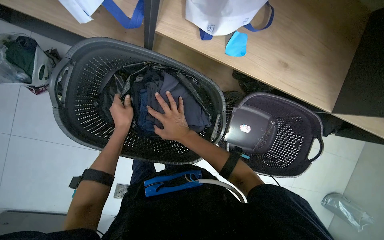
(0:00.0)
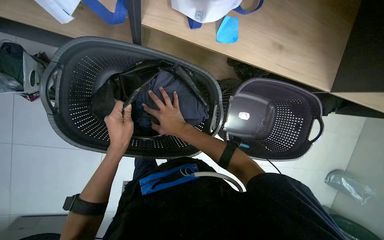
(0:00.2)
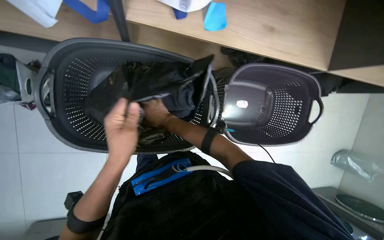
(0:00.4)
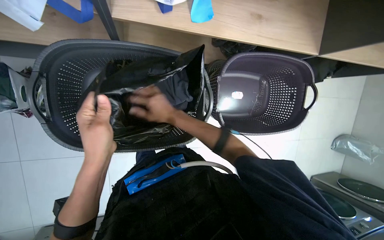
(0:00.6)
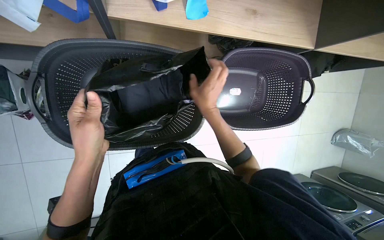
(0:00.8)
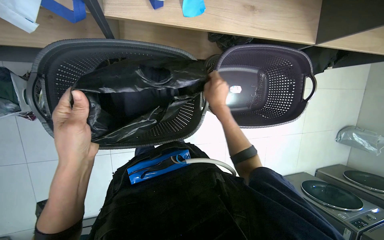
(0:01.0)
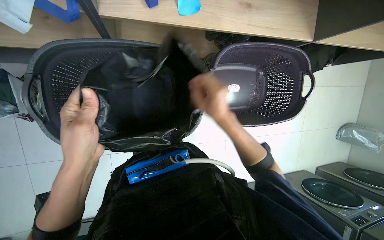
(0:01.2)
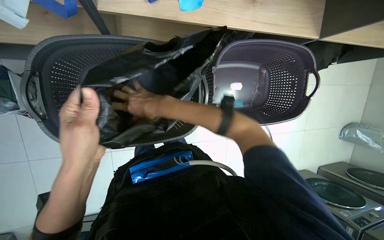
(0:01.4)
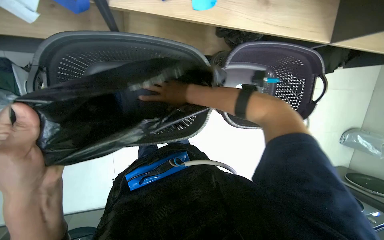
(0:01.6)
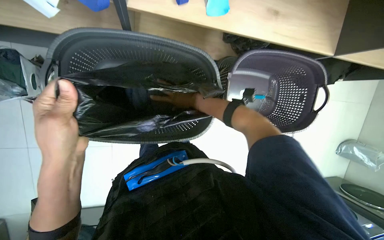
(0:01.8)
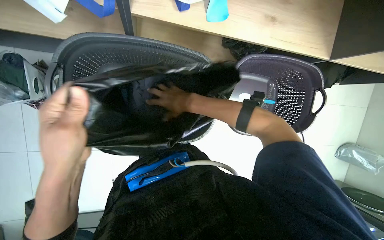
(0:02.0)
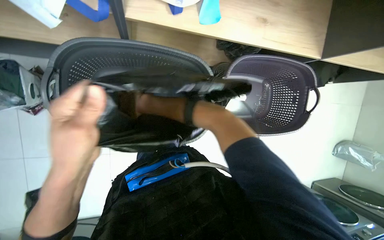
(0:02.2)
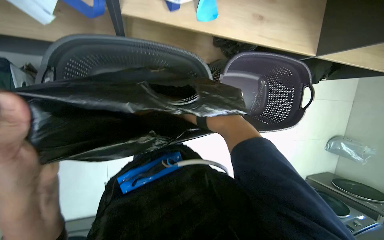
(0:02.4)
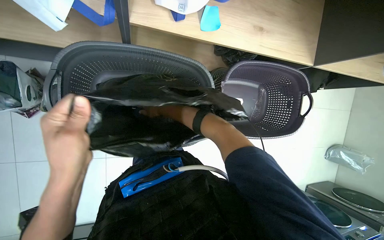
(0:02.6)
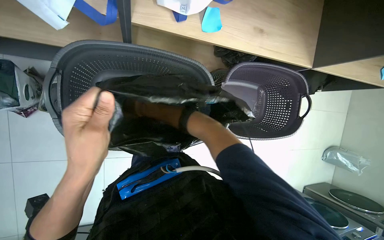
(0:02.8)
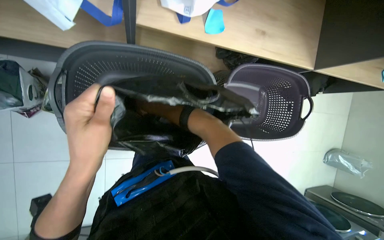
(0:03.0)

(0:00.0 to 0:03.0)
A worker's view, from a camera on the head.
Job: managing laundry.
The whole recording: Organizing clothes into bag and shelf. The worker transfers clothes between a black bag, a laundry basket, and a shelf.
0:00.0 - 0:01.6: The right hand travels to the right and back again, some 15 cm each way; the left hand travels nearer to the camera by roughly 25 cm.
0:01.6 - 0:03.0: The right hand heads to the left, covering approximately 10 cm.

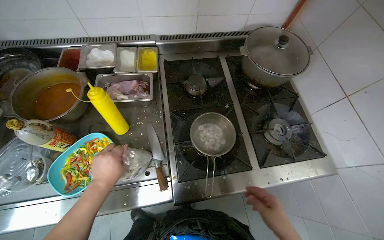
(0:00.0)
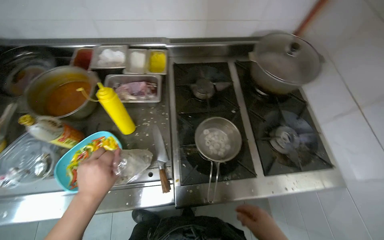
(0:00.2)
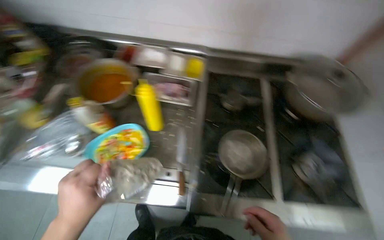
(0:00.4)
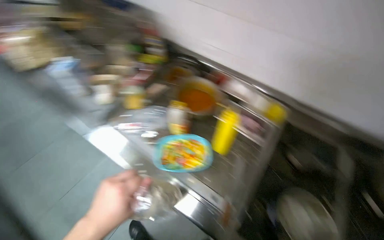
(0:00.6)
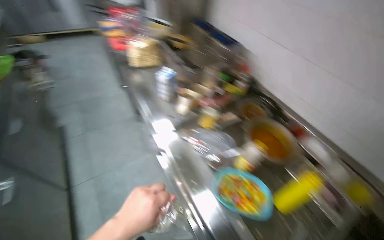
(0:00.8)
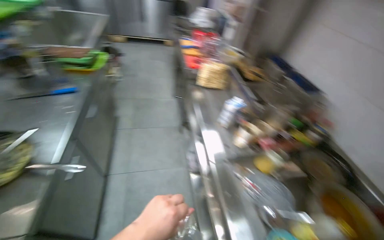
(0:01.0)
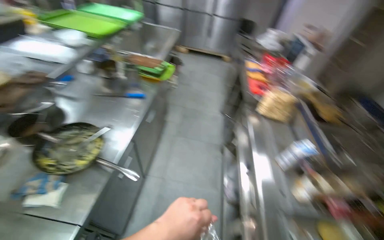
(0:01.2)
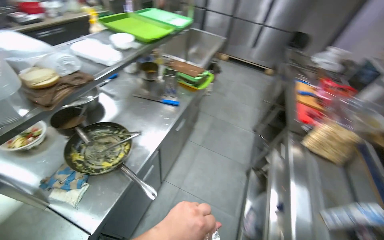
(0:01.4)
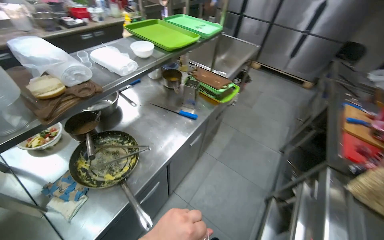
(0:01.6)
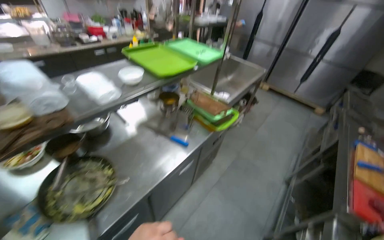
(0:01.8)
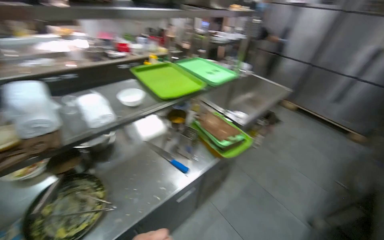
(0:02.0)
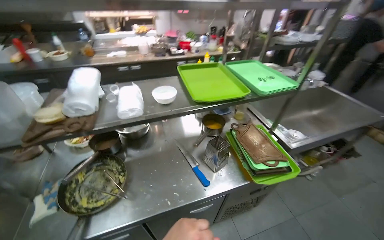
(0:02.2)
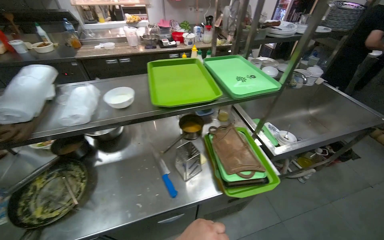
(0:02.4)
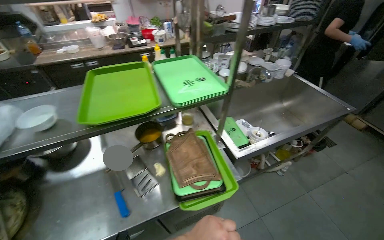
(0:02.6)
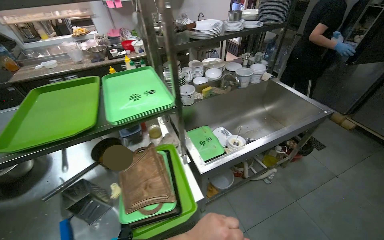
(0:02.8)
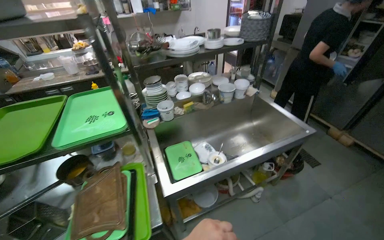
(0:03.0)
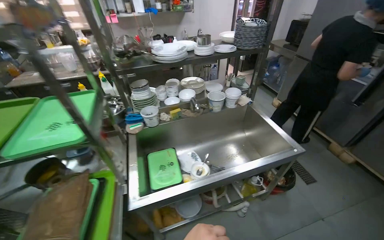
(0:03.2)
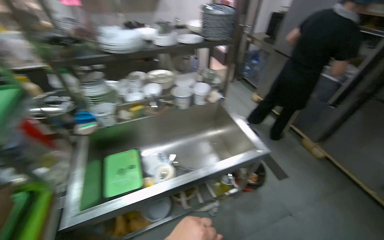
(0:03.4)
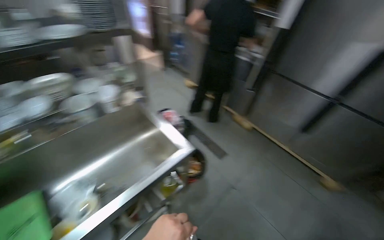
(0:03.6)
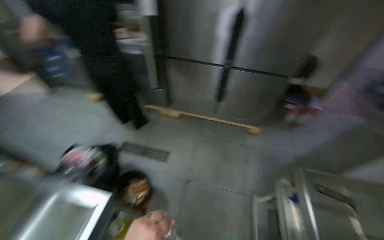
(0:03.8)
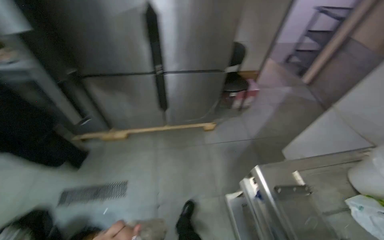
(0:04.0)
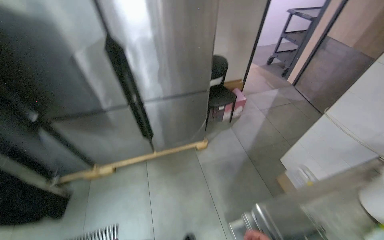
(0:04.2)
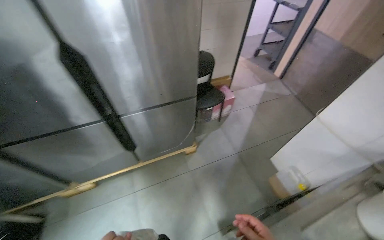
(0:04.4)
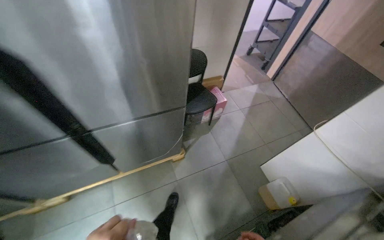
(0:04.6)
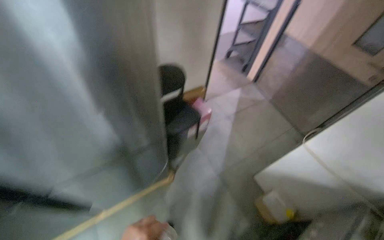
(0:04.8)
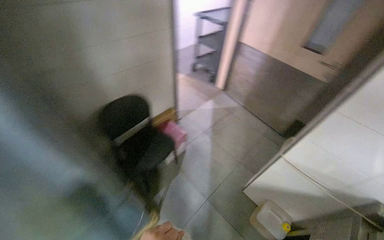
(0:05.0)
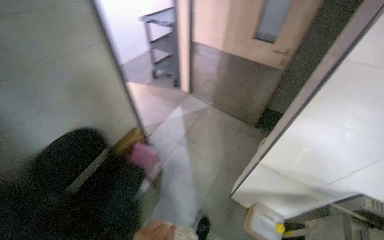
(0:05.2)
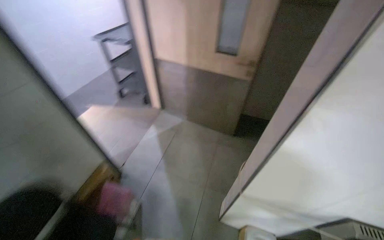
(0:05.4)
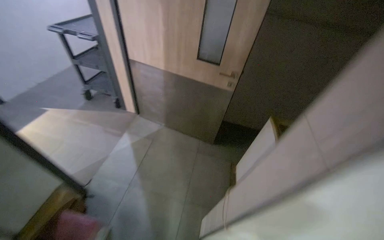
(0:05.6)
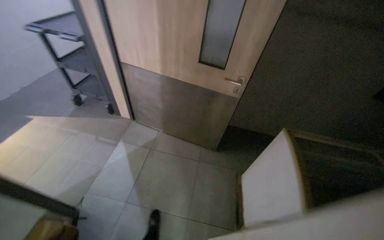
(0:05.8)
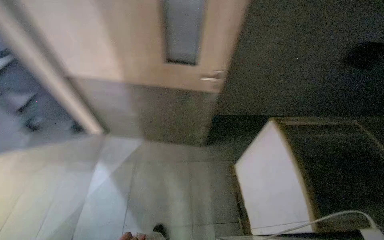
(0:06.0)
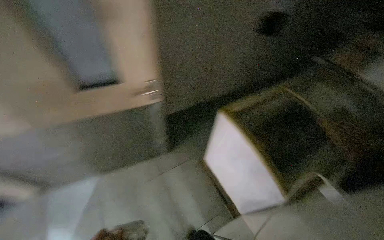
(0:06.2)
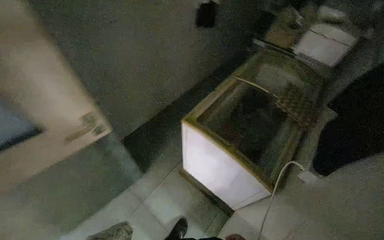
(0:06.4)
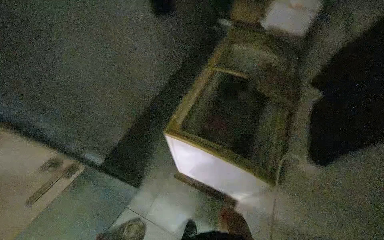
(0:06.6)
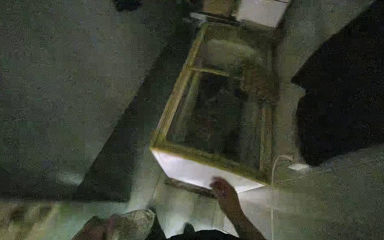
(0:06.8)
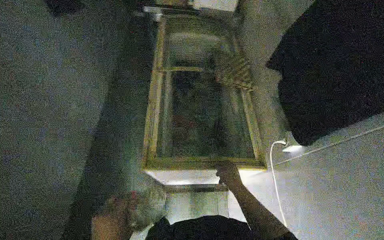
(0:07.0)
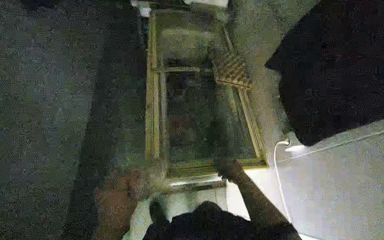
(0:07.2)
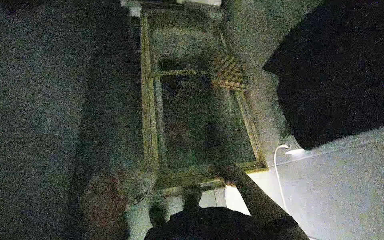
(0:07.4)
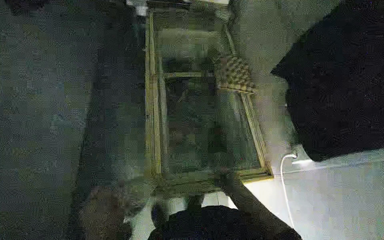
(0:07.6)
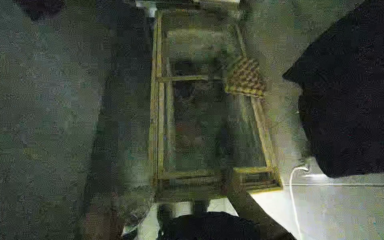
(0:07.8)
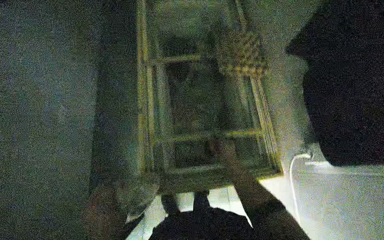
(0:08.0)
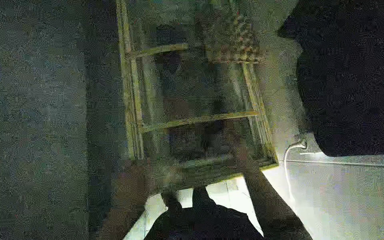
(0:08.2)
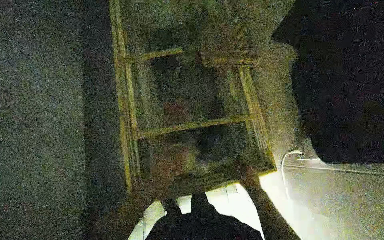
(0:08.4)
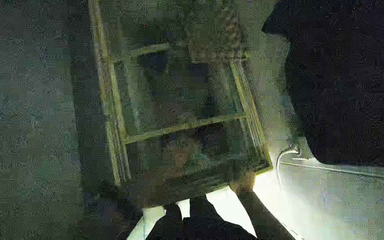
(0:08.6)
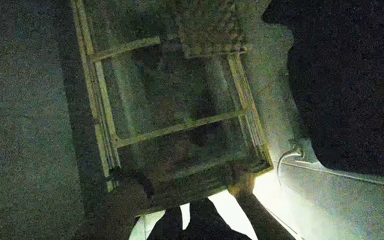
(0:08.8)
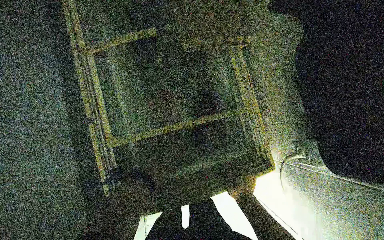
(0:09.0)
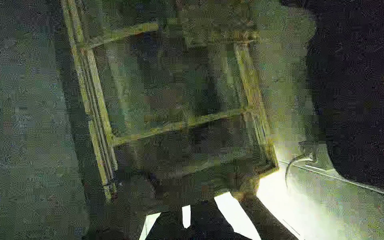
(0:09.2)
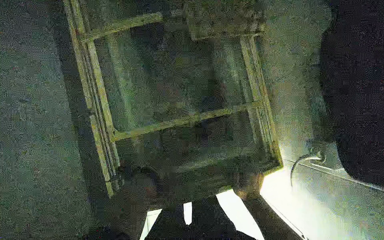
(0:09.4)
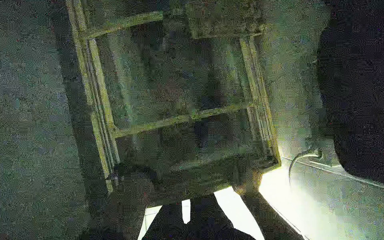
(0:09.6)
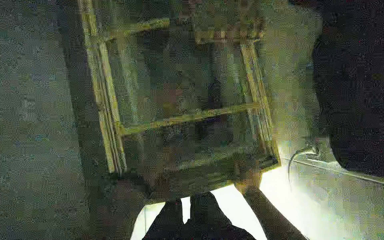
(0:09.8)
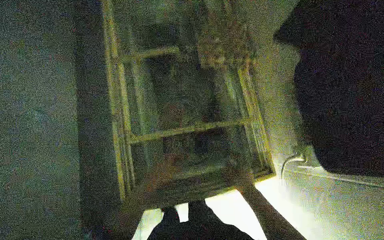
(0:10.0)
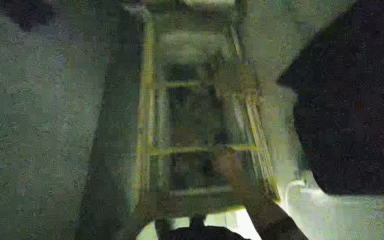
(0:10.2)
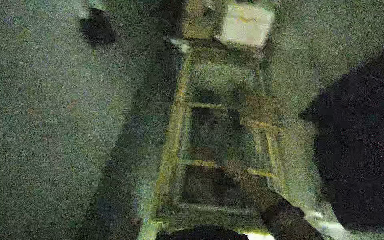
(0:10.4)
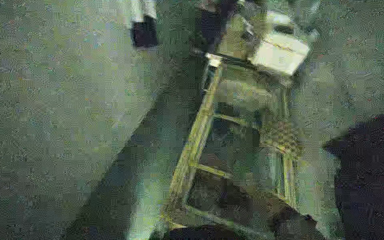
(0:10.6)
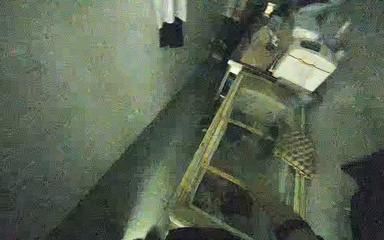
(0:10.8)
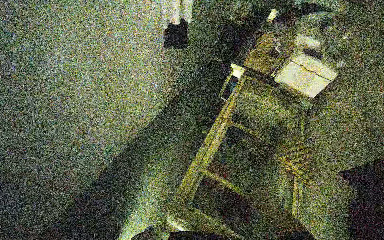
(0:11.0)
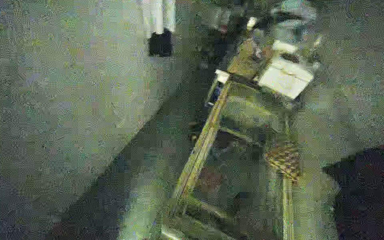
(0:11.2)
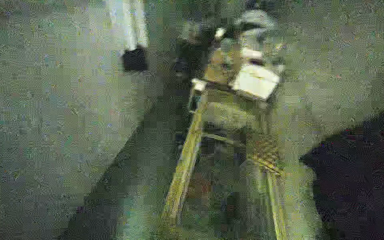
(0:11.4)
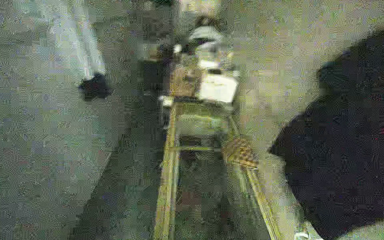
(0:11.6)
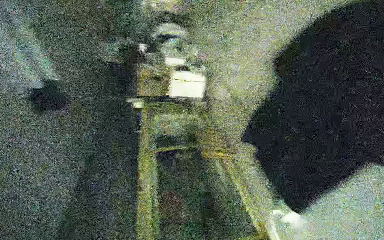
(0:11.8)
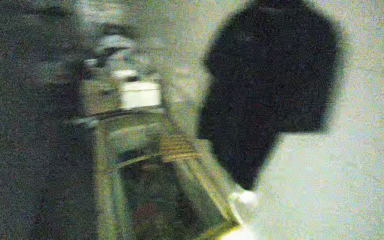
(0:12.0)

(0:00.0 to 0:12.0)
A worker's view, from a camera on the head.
Job: preparing food.
The whole recording: Storing Dumplings in the Refrigerator. The worker picks up a package of dumplings, carries it to the refrigerator, and places it inside.
0:00.0 - 0:01.6: The wearer moves roughly 1 m. The head turns to the left by some 135 degrees. The view tips upward by about 30 degrees.
0:01.6 - 0:03.0: The camera is carried some 1.5 m. The head rotates about 35 degrees to the left.
0:03.0 - 0:04.4: The camera is carried roughly 1.5 m. The head turns to the right by some 90 degrees. The view tilts about 15 degrees downward.
0:04.4 - 0:06.0: The camera travels roughly 1.5 m. The wearer's head swings approximately 70 degrees to the right.
0:06.0 - 0:07.6: The head travels some 60 cm. The head rotates approximately 65 degrees to the right. The camera pitches downward, by approximately 15 degrees.
0:07.6 - 0:09.0: The view tilts approximately 20 degrees downward. The right hand moves roughly 5 cm up the picture and comes back.
0:09.0 - 0:10.4: The wearer looks approximately 25 degrees further upward.
0:10.4 - 0:12.0: The head rotates approximately 45 degrees to the right. The view tilts approximately 15 degrees upward.

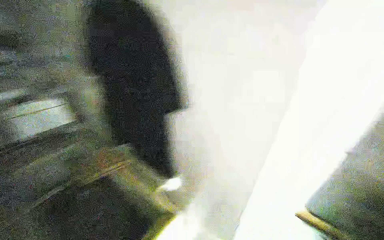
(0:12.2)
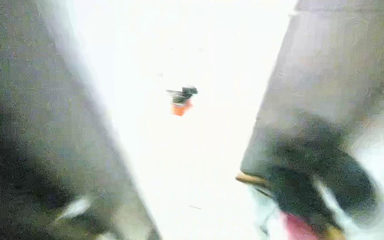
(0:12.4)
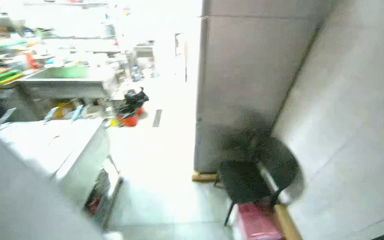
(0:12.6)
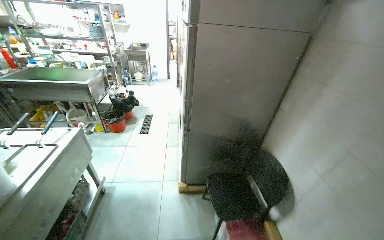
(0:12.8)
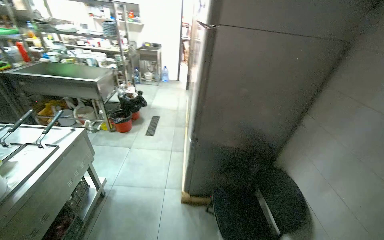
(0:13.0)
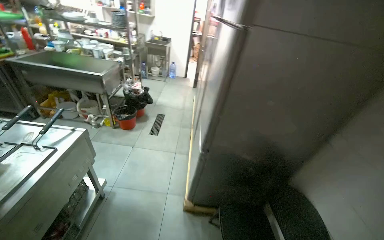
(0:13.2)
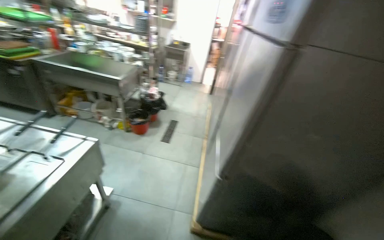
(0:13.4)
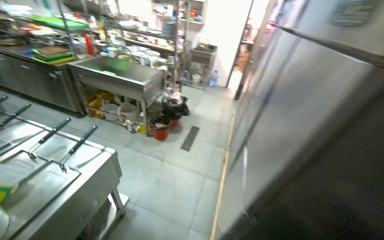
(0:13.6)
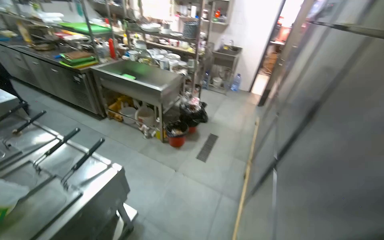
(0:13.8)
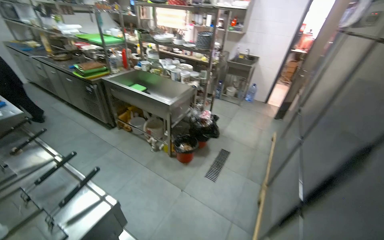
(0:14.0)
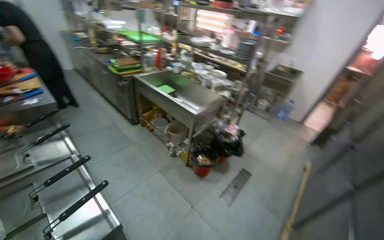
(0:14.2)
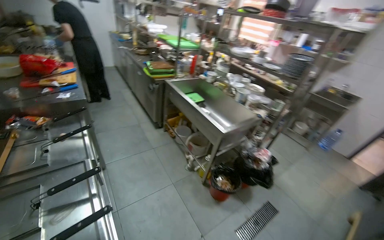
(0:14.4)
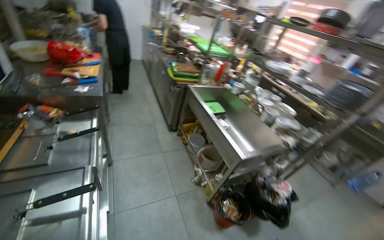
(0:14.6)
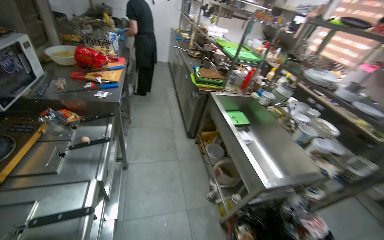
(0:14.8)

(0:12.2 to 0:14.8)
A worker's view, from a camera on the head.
Job: preparing food.
The whole recording: Storing Dumplings in the Refrigerator. The worker picks up a package of dumplings, carries it to the refrigerator, and places it inside.
0:12.2 - 0:13.4: The wearer moves roughly 50 cm.
0:13.4 - 0:14.8: The head travels about 1 m. The head turns to the left by approximately 65 degrees.

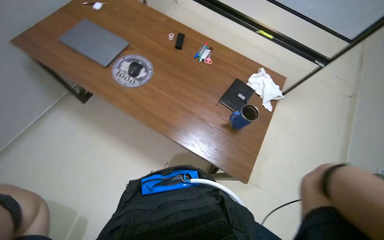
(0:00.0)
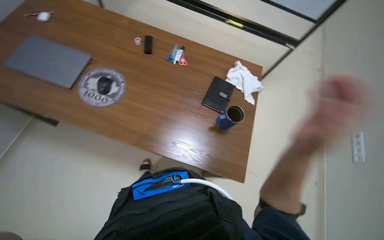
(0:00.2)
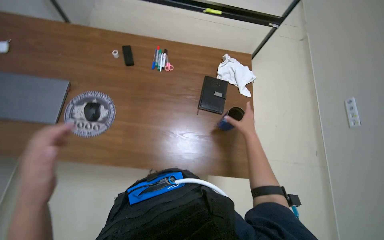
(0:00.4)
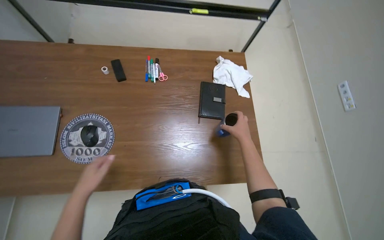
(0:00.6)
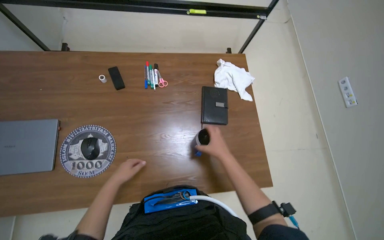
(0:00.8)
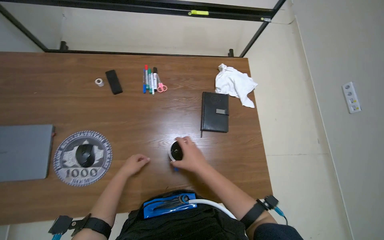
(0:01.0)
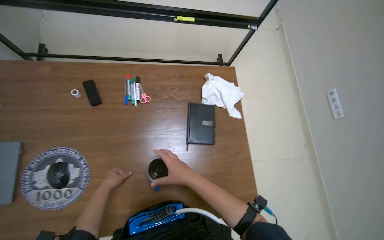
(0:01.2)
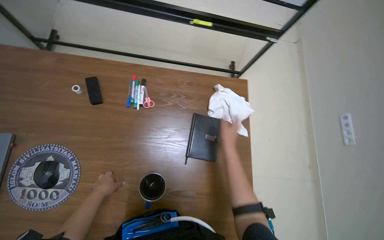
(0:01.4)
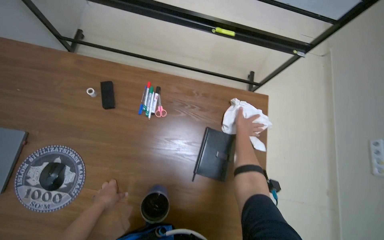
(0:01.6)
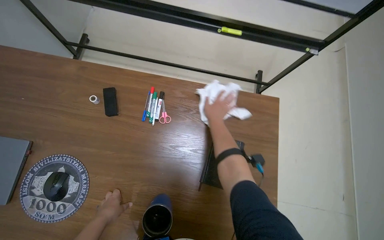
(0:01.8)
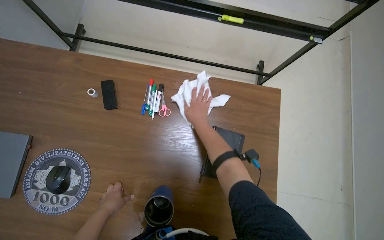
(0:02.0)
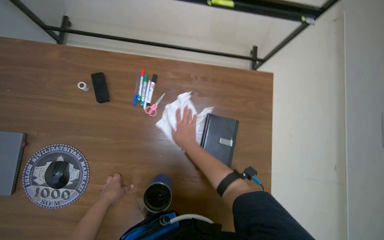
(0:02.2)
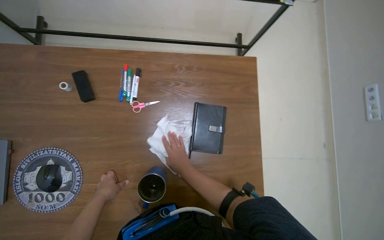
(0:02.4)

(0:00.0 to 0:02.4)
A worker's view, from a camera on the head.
Job: wiping surfaces.
The whole recording: Wiping office desks. The worker wipes multiple office desks, window frame with a cloth.
0:00.0 - 0:01.2: The camera travels about 50 cm. The head turns to the right by some 35 degrees.
0:01.2 - 0:02.4: The right hand is displaced farther from the camera by roughly 20 cm, and reaches some 25 cm to the right, then returns.
